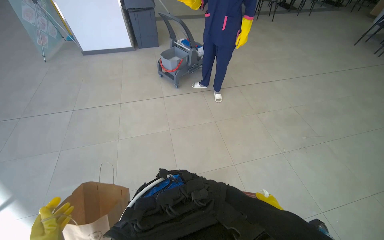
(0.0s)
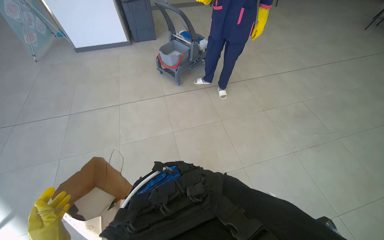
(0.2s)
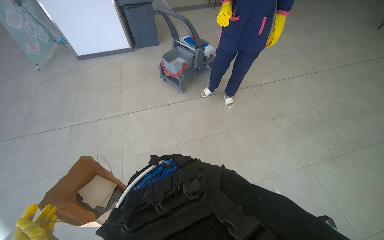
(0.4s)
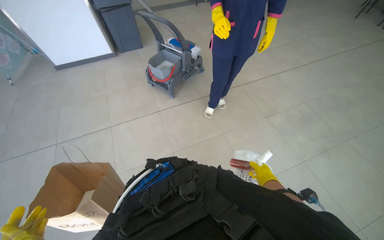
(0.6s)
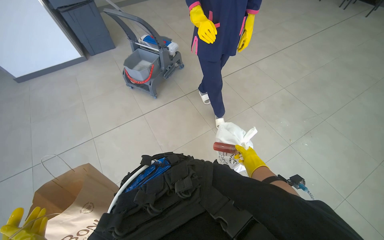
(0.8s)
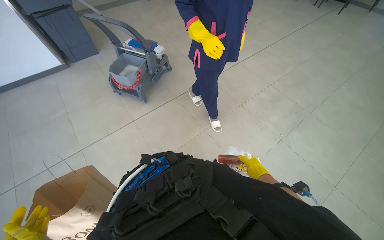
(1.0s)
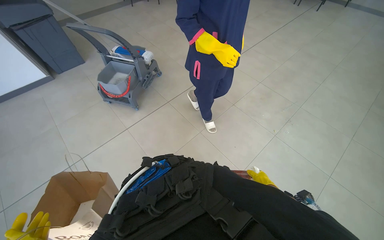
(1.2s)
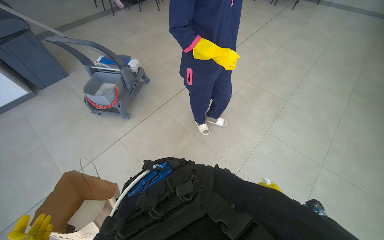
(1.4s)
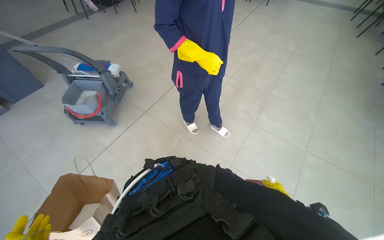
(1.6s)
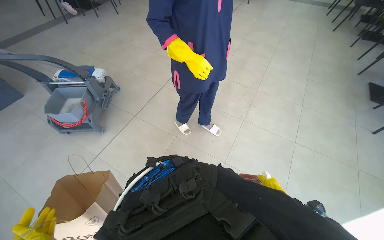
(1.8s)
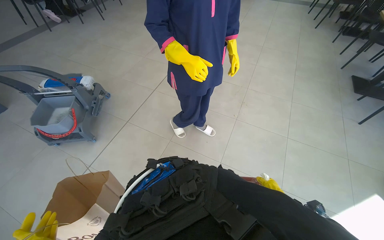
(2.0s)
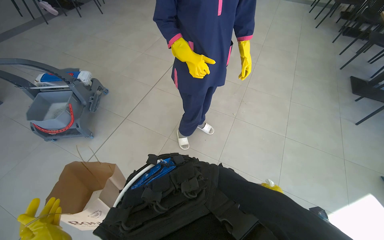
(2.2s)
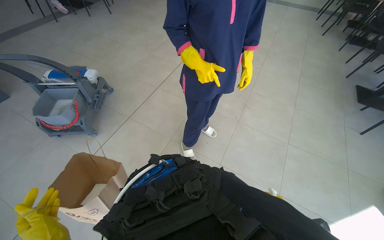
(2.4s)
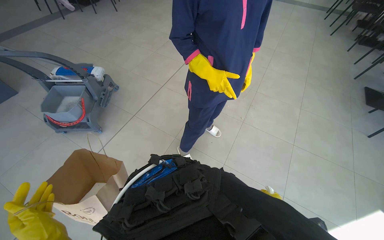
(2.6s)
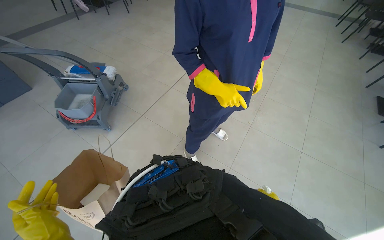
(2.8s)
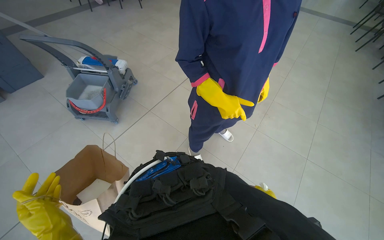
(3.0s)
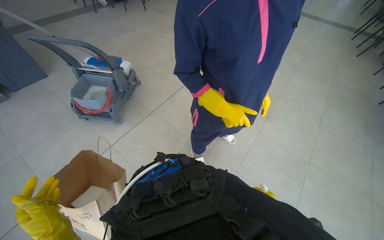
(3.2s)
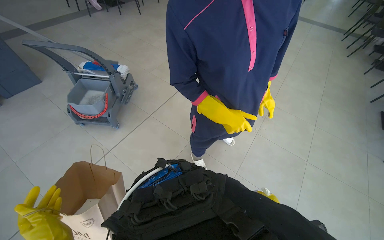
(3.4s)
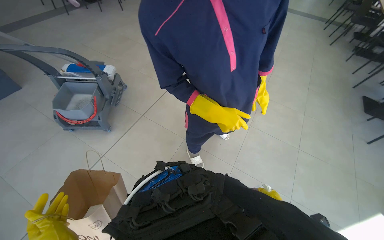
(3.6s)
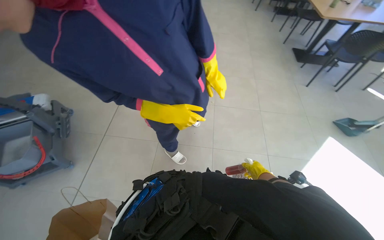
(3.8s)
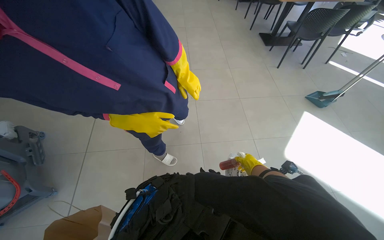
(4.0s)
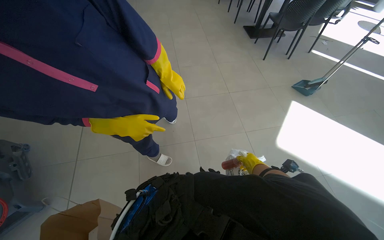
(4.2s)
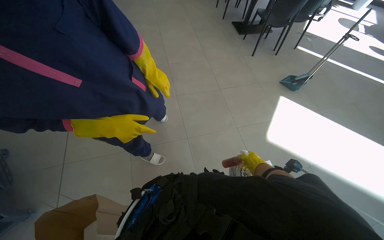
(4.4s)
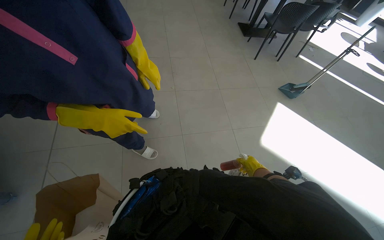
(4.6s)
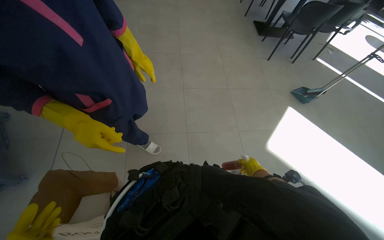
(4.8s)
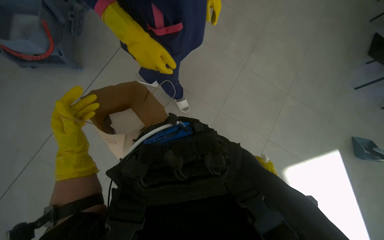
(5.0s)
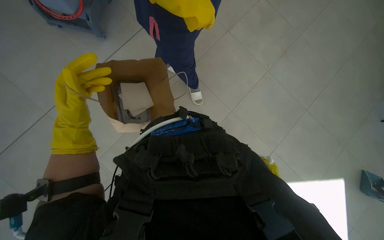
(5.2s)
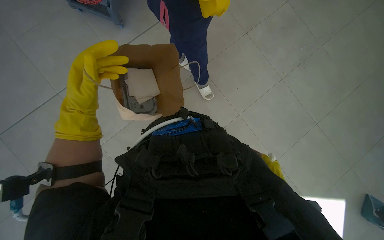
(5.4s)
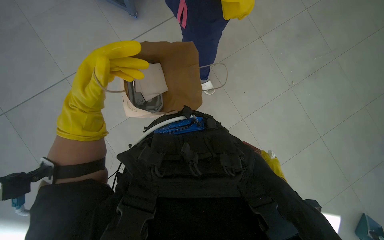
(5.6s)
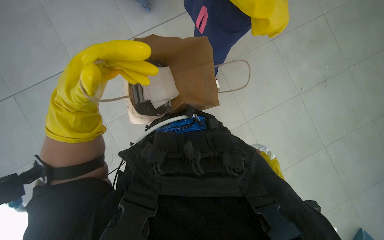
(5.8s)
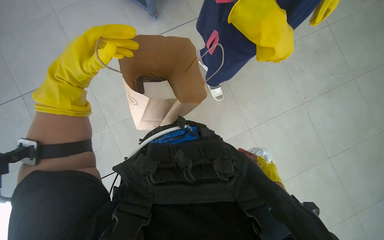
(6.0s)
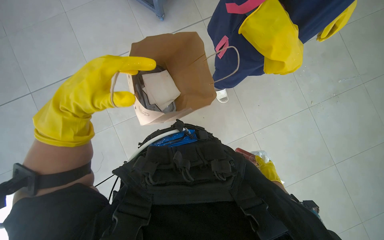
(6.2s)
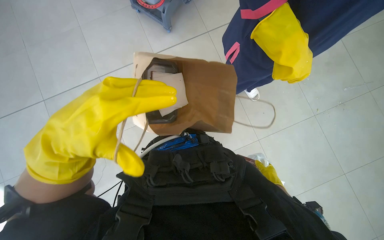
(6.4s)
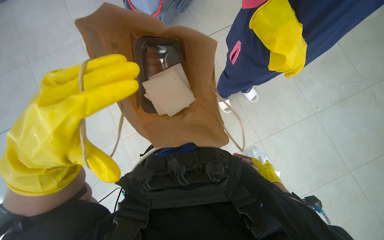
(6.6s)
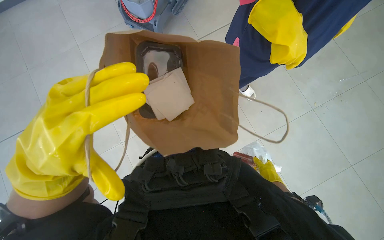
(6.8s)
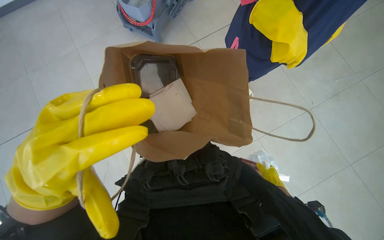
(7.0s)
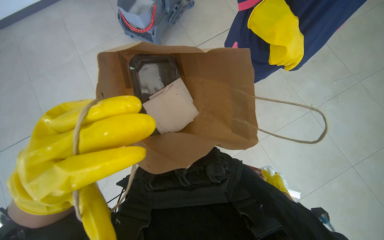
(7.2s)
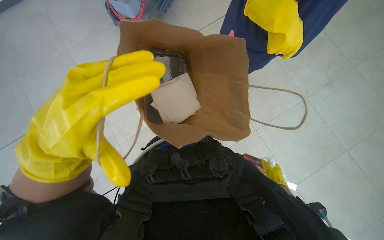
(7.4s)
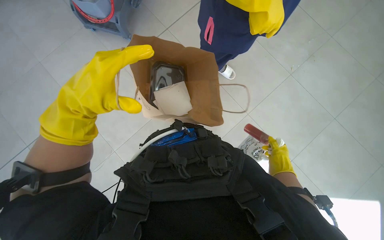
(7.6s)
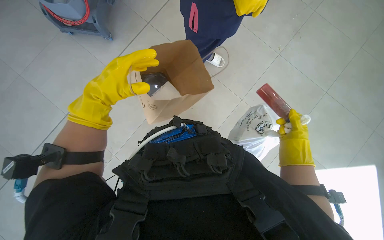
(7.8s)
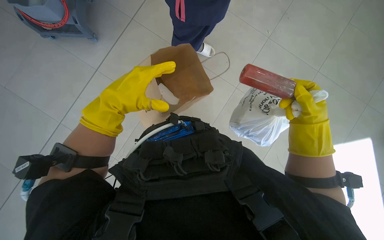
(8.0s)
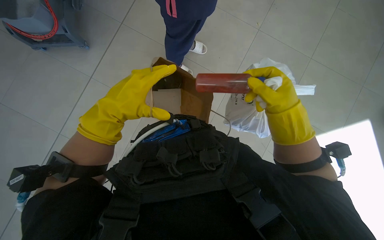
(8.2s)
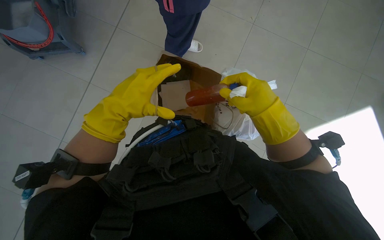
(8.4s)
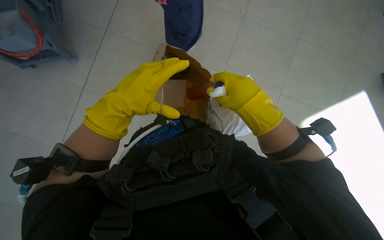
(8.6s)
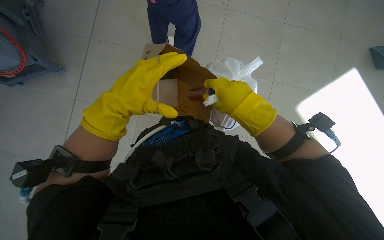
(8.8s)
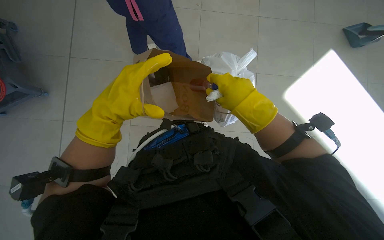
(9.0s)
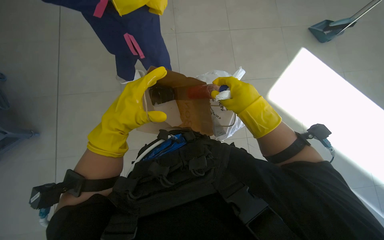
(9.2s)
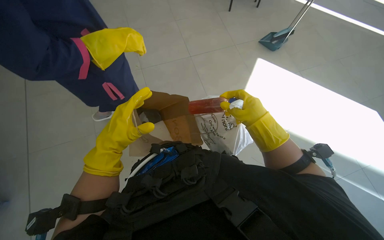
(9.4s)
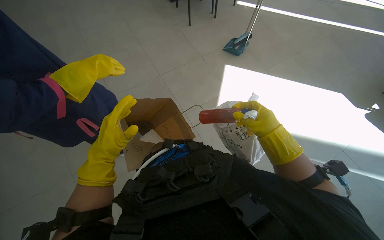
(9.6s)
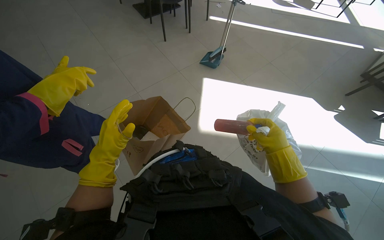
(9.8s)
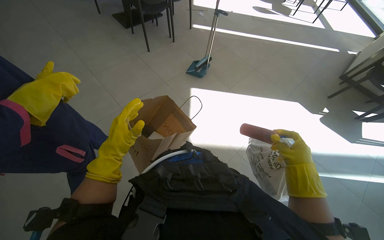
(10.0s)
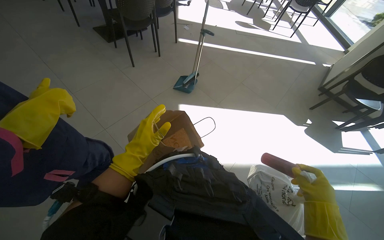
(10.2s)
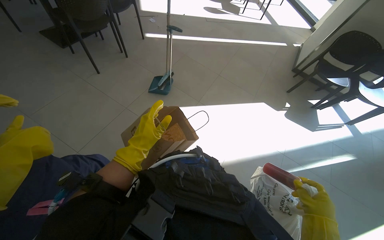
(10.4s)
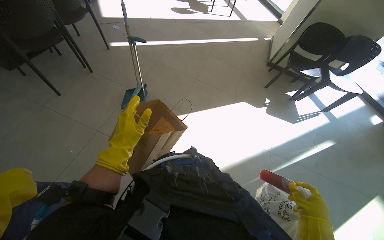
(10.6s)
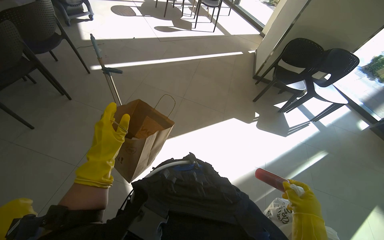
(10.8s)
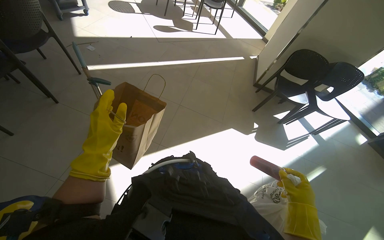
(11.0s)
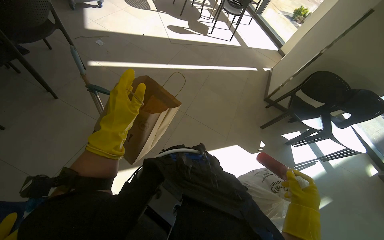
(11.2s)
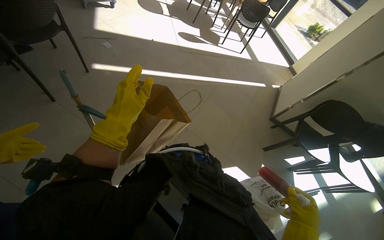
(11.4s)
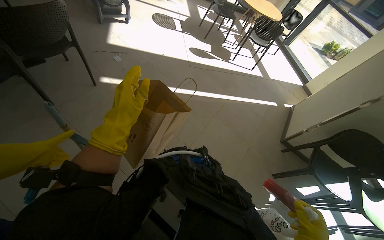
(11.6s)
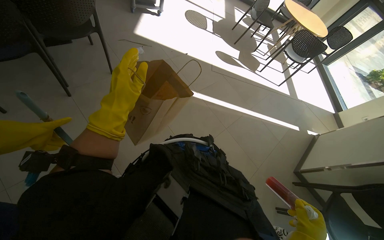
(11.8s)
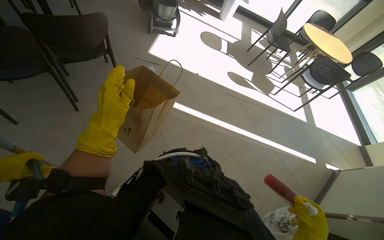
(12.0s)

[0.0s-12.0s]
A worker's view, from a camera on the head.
Job: managing trash.
The whole recording: Collecting trash from tables. The worker collects trash and discarded items from multiple tables into a bag.
0.0s to 1.6s: The head travels some 50 cm. The wearer's head swings some 45 degrees to the right.
3.0s to 4.4s: The head turns to the right by some 50 degrees.
4.4s to 6.0s: The head rotates about 80 degrees to the left. The view tips downward by some 15 degrees.
6.0s to 7.6s: The left hand travels down the picture and back again, approximately 10 cm each way.
7.6s to 9.0s: Everything in view rotates about 30 degrees counterclockwise. The right hand is displaced nearer to the camera and to the left by approximately 25 cm, while the left hand goes approximately 15 cm to the right.
9.0s to 10.4s: The wearer looks approximately 45 degrees further to the right. The wearer looks approximately 15 degrees further upward.
10.4s to 12.0s: The wearer moves approximately 1.5 m.

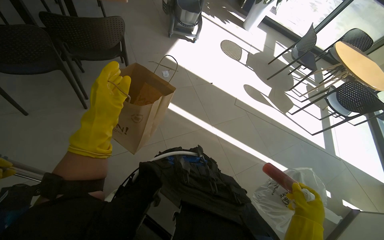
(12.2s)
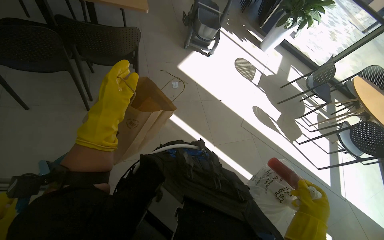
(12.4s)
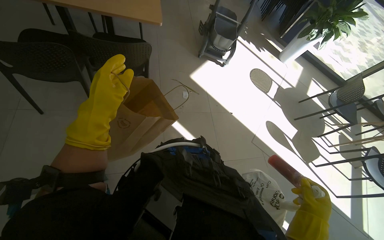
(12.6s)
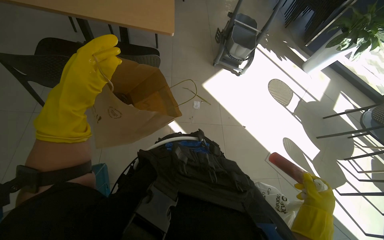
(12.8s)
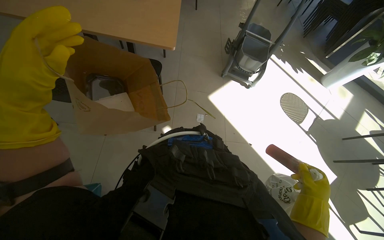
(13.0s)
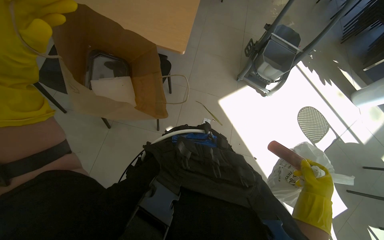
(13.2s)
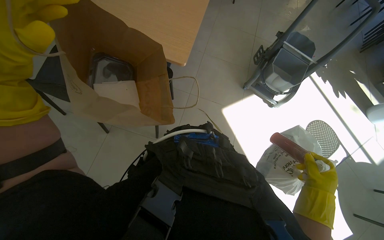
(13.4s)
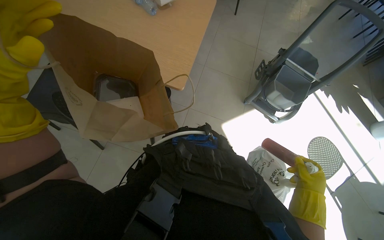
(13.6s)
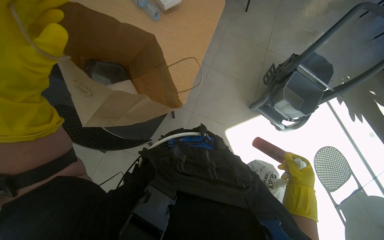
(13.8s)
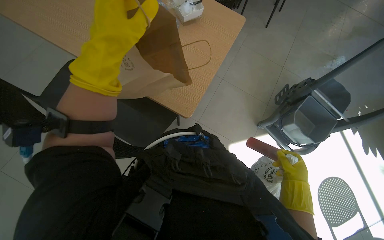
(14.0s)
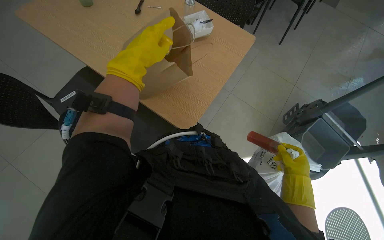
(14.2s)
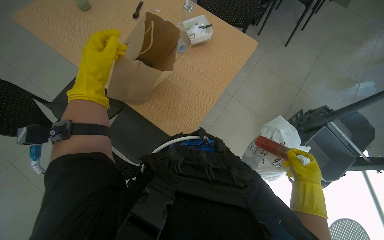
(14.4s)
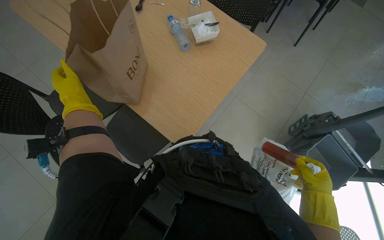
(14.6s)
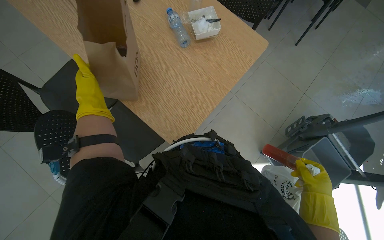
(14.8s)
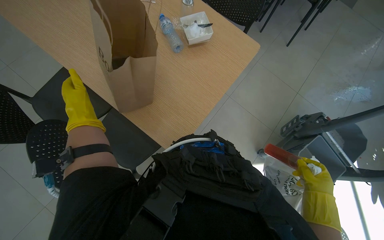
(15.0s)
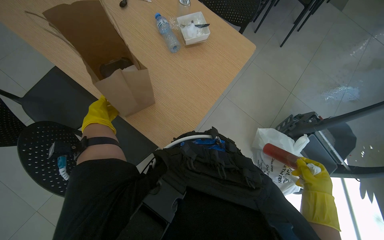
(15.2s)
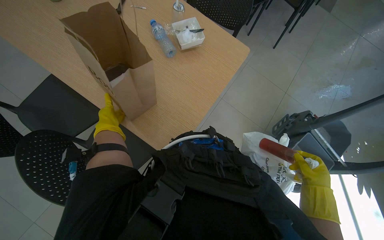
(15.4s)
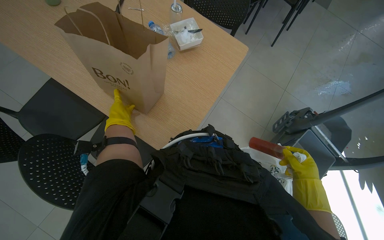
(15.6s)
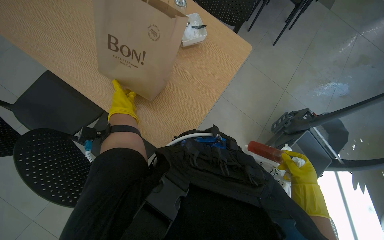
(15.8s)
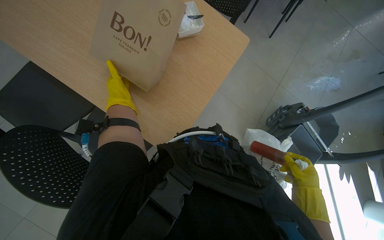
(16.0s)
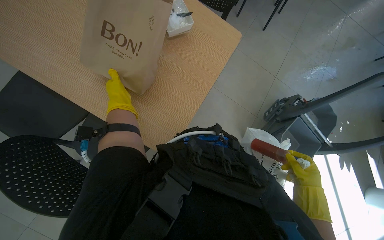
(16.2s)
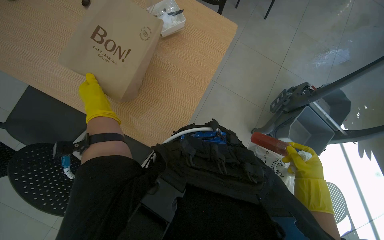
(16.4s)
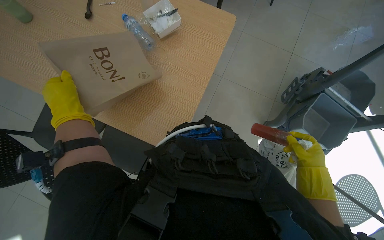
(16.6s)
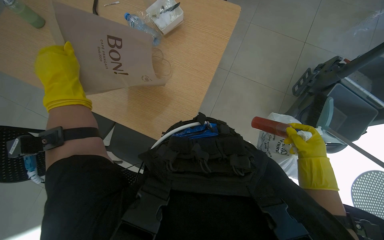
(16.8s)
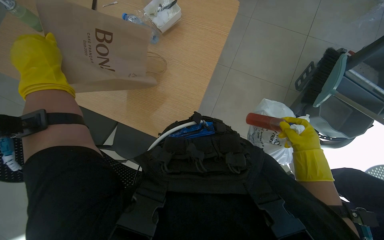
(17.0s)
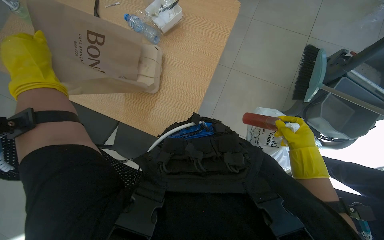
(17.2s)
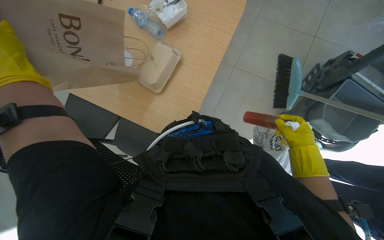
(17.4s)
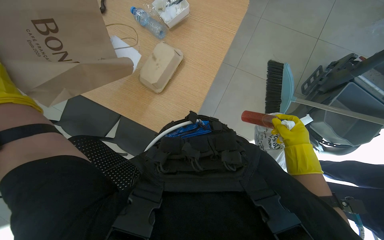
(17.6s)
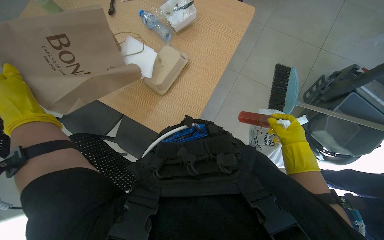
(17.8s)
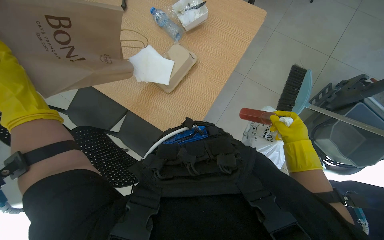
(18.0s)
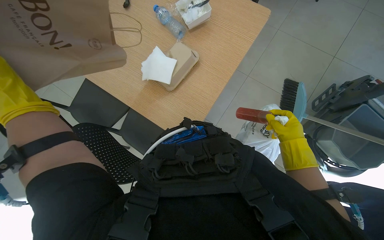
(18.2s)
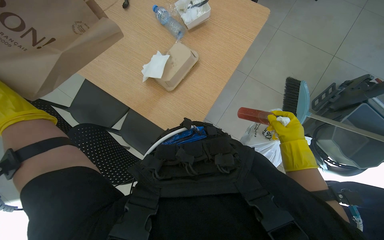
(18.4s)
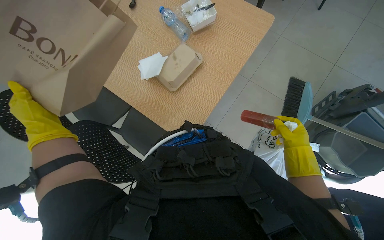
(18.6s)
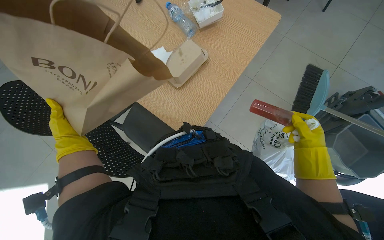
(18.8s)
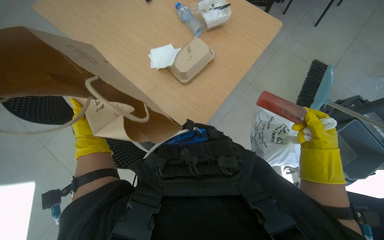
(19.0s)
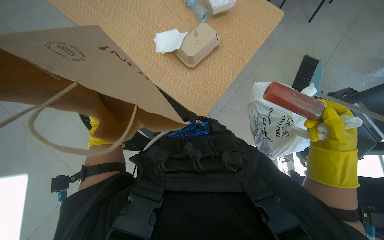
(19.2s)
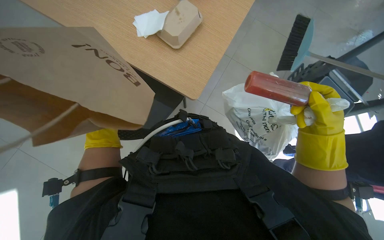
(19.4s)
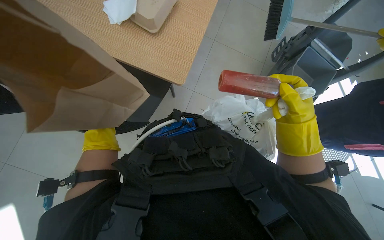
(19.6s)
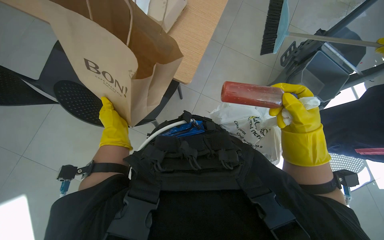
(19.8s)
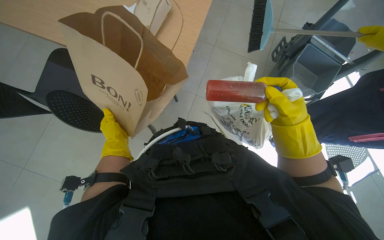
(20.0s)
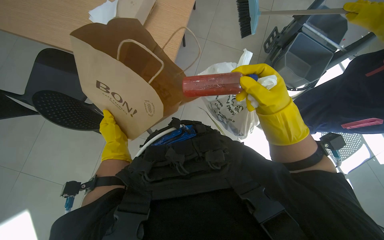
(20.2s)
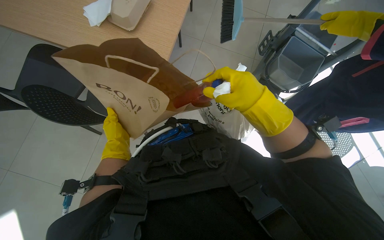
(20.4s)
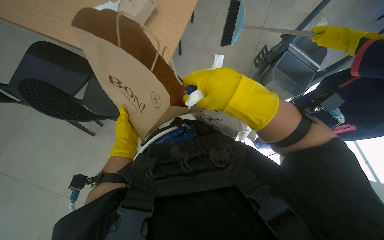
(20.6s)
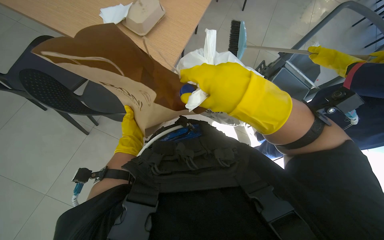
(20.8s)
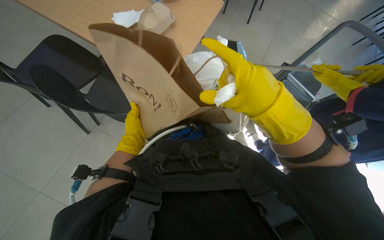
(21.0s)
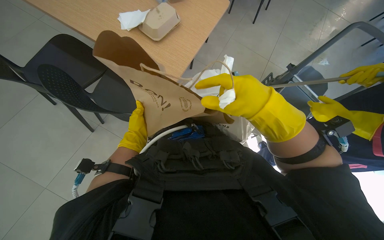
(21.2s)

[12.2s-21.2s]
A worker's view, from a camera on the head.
Job: managing trash.
The whole recording: Collecting trash from tables. The worker collects trash and discarded items from multiple tables into a bag.
12.2s to 13.8s: The camera is carried some 1 m. The head rotates roughly 45 degrees to the left.
13.8s to 15.2s: The right hand goes approximately 25 cm to the right.
15.2s to 16.6s: The left hand travels nearer to the camera by roughly 10 cm.
16.6s to 18.2s: The right hand heads up the picture, covering about 10 cm.
18.2s to 19.8s: The right hand goes approximately 20 cm nearer to the camera and to the left.
19.8s to 21.2s: The right hand shifts roughly 25 cm nearer to the camera.
